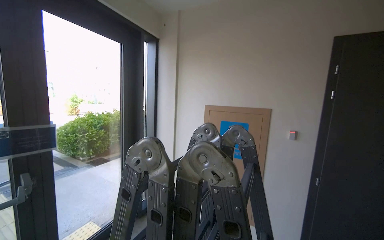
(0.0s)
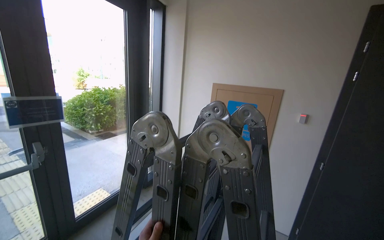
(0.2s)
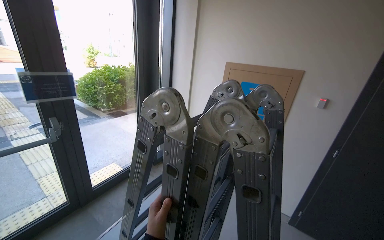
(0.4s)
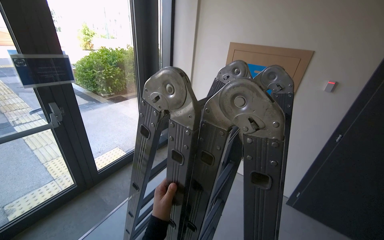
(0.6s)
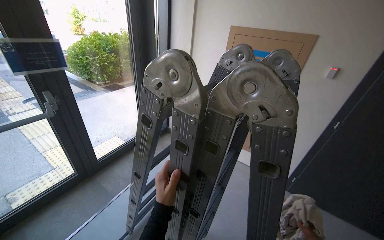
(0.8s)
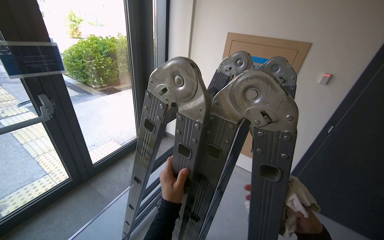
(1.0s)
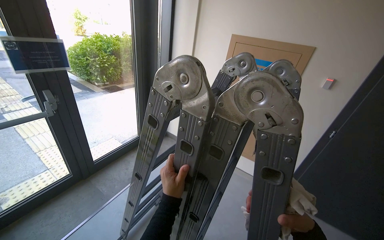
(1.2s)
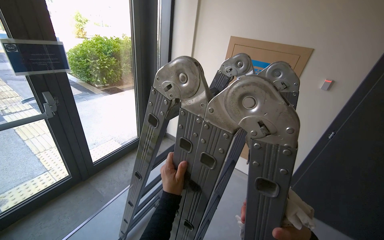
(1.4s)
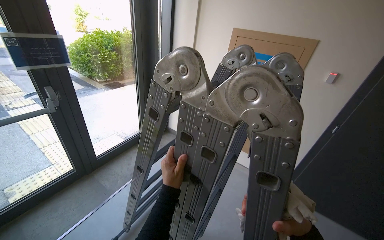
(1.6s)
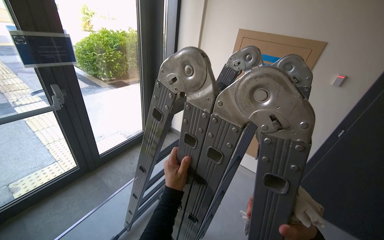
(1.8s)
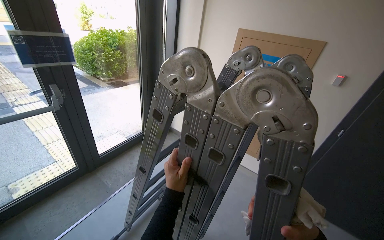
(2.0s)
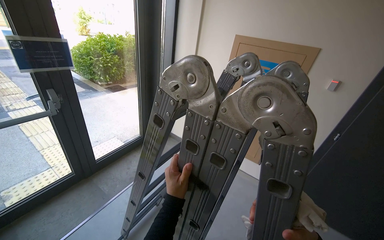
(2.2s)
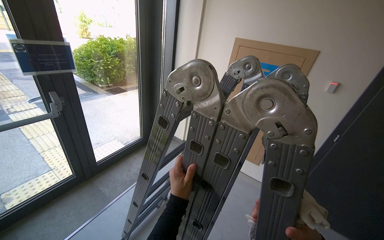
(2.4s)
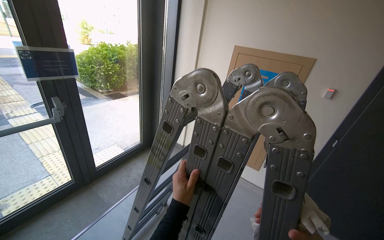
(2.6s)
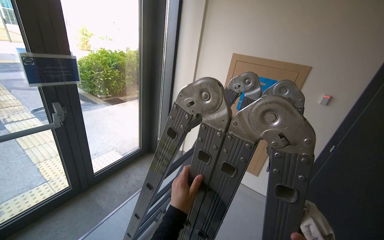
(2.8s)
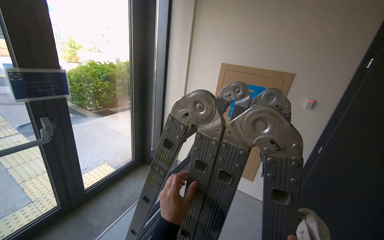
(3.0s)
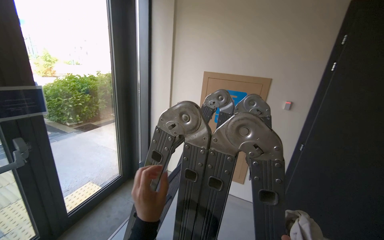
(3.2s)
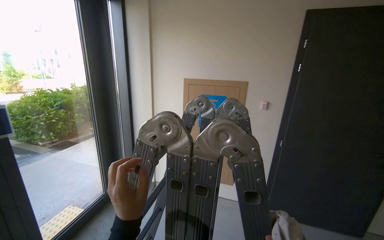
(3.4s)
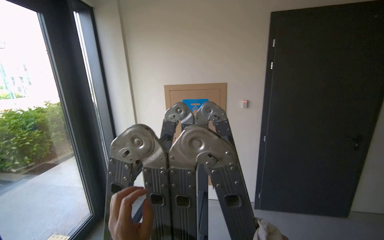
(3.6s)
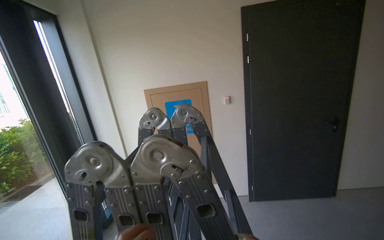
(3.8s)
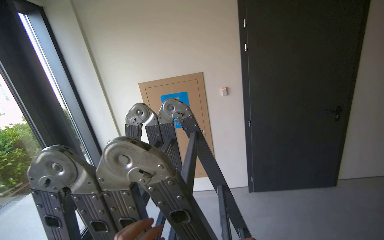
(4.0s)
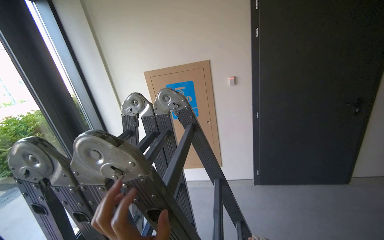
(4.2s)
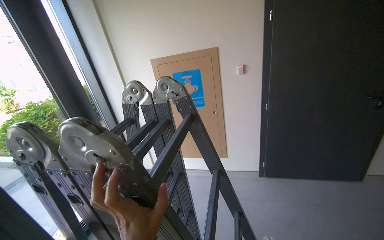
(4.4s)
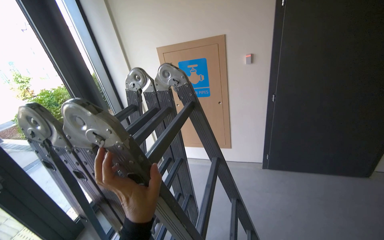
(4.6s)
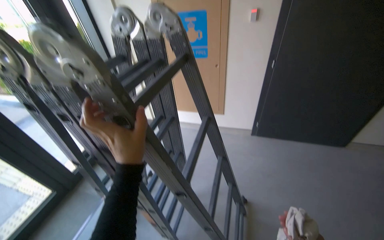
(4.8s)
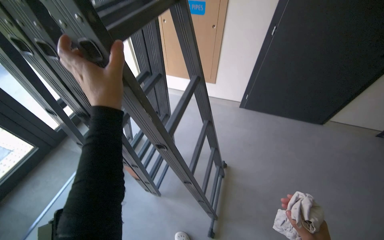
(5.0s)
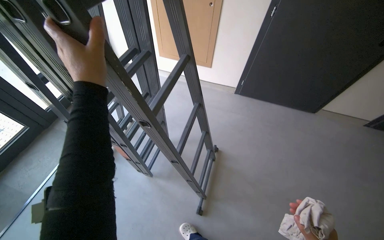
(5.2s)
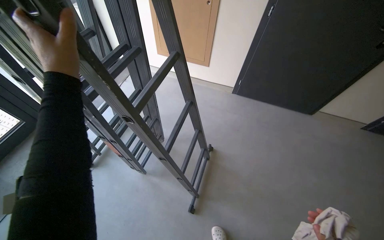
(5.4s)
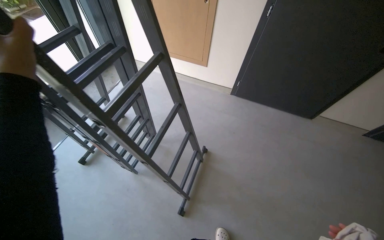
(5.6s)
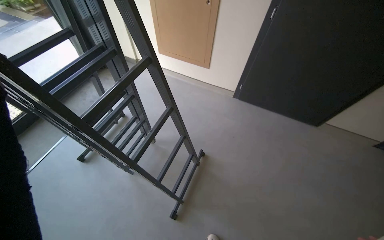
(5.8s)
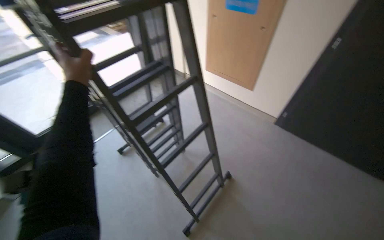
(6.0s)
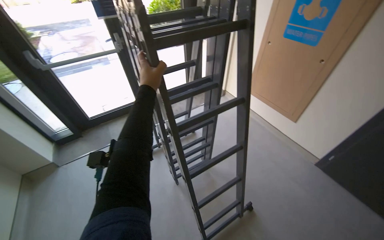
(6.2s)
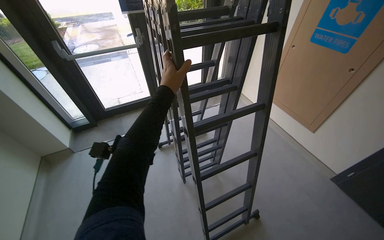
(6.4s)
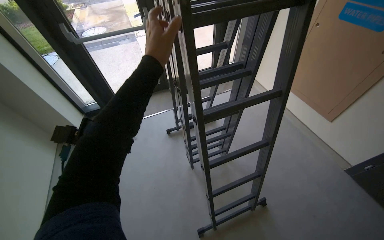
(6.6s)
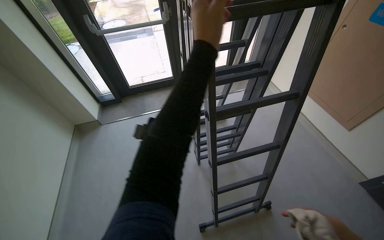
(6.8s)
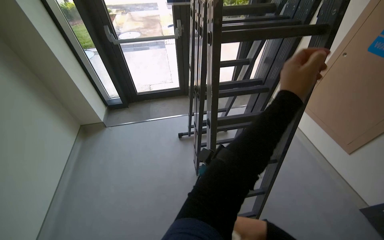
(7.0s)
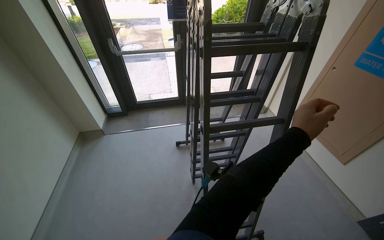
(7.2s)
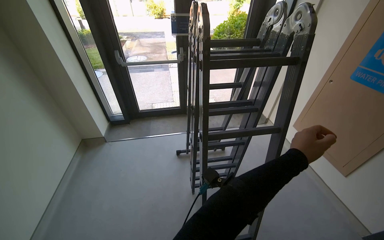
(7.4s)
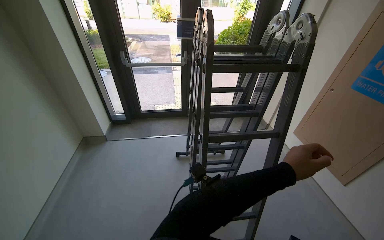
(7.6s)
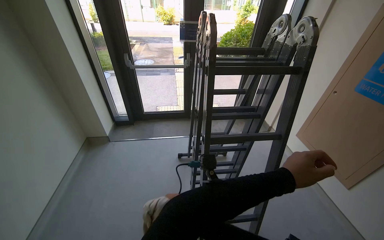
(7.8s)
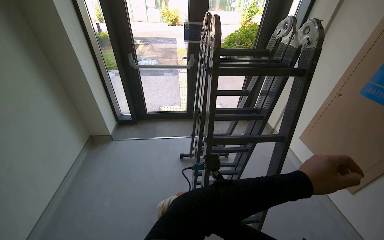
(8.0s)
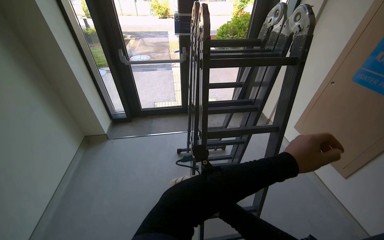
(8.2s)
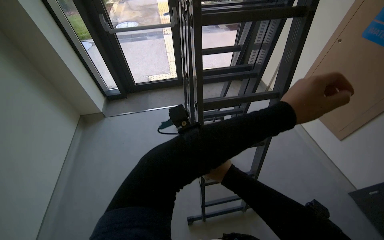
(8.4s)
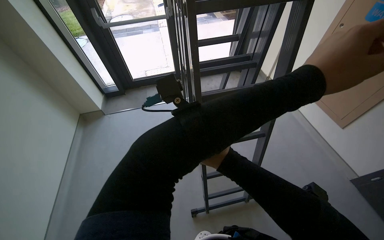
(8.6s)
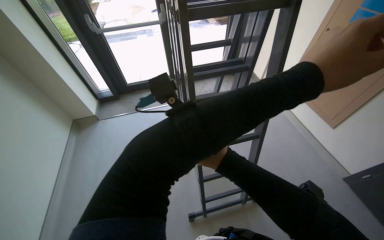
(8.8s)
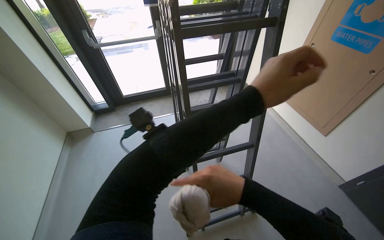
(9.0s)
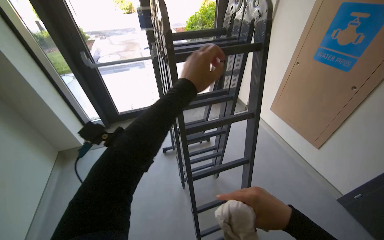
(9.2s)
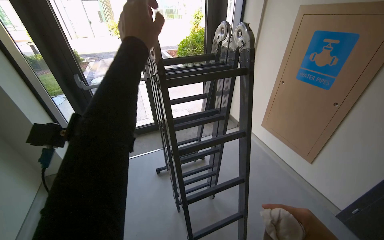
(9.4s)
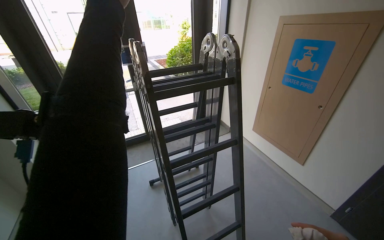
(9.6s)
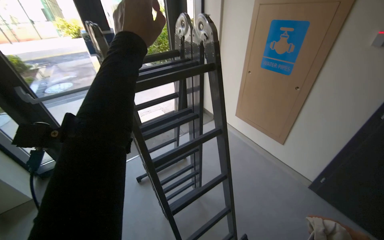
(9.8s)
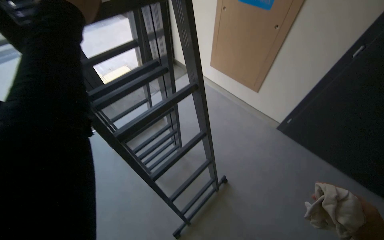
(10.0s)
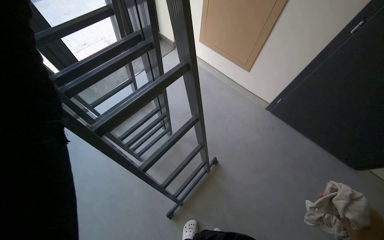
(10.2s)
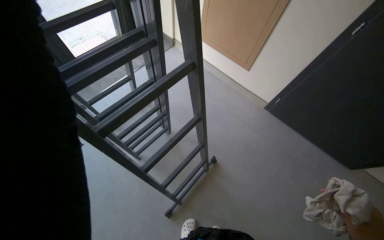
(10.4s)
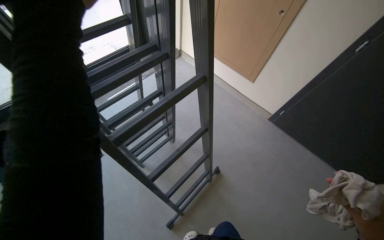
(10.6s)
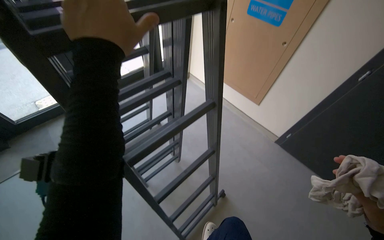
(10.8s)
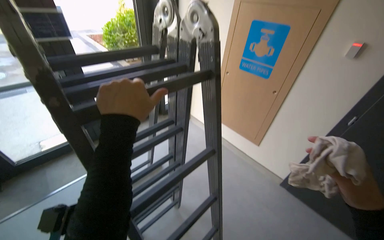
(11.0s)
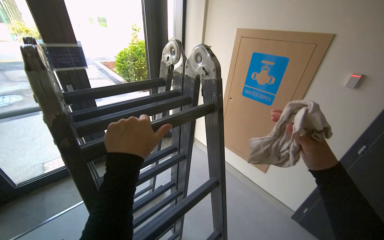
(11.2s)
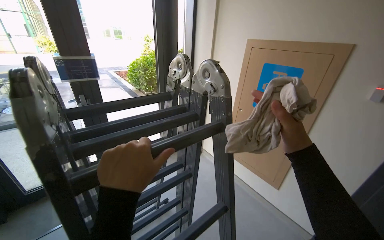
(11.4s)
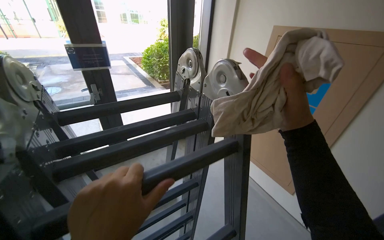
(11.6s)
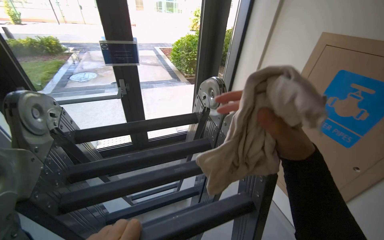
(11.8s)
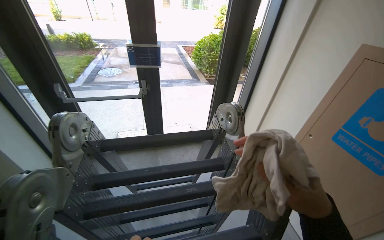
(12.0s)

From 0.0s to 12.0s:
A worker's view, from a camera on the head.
Job: organizing items.
The whole recording: Setting up ladder for work. The worker unfolds and positions a ladder near the window.
From 0.0s to 1.6s: The wearer looks roughly 25 degrees further downward.
From 3.0s to 4.4s: The head rotates approximately 25 degrees to the right.
From 4.4s to 6.0s: The head rotates some 30 degrees to the left. The view tips downward by roughly 30 degrees.
From 6.0s to 7.6s: The head rotates roughly 40 degrees to the left.
From 7.6s to 9.0s: The left hand shifts some 10 cm nearer to the camera and up the picture.
From 9.0s to 10.4s: The wearer looks approximately 35 degrees further to the right. The view tilts about 15 degrees downward.
From 10.4s to 12.0s: The wearer's head swings roughly 35 degrees to the left. The wearer looks about 30 degrees further upward.

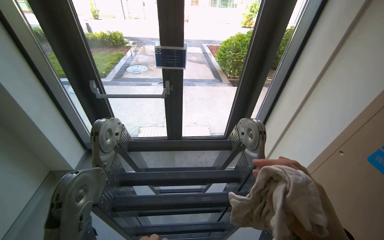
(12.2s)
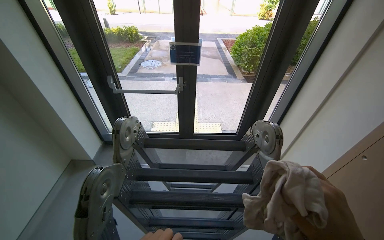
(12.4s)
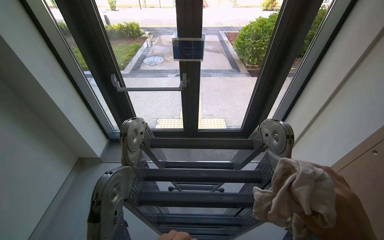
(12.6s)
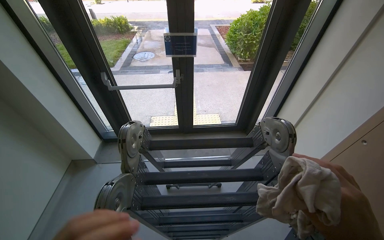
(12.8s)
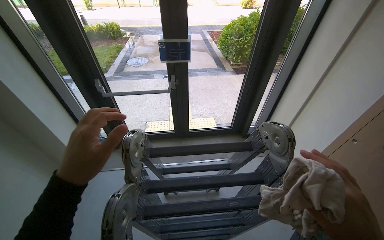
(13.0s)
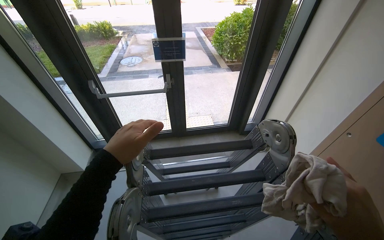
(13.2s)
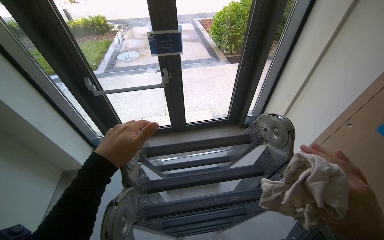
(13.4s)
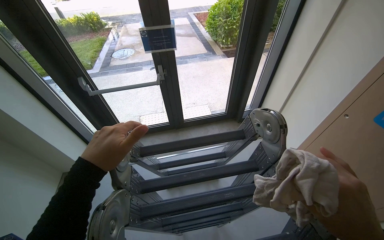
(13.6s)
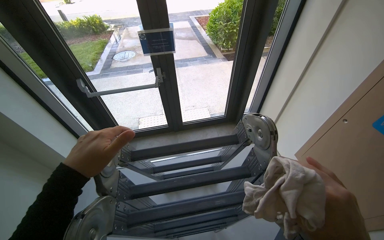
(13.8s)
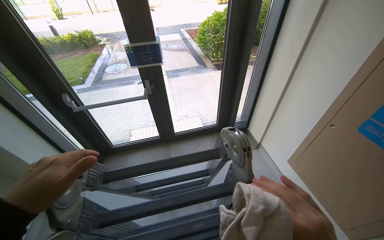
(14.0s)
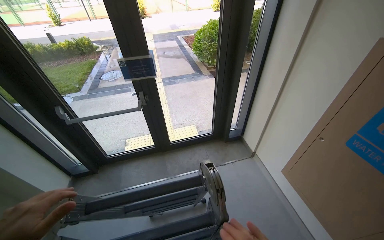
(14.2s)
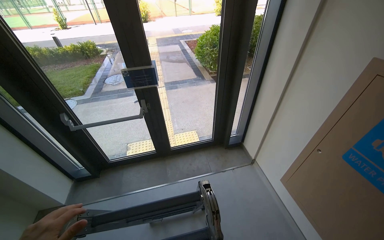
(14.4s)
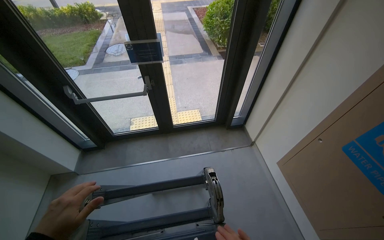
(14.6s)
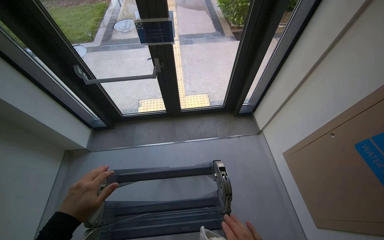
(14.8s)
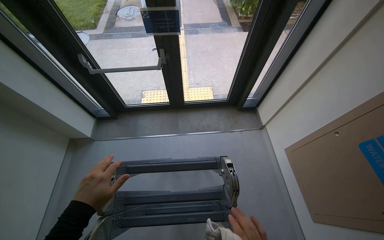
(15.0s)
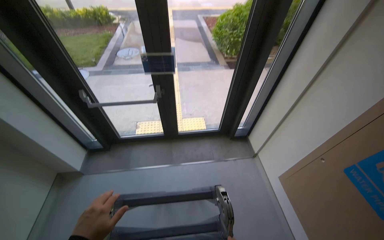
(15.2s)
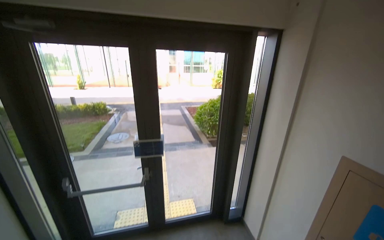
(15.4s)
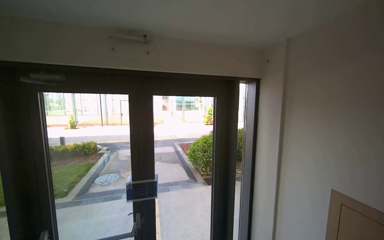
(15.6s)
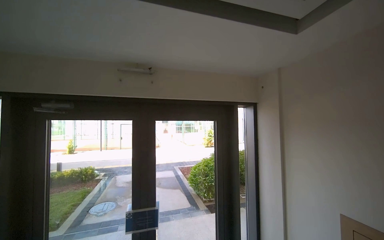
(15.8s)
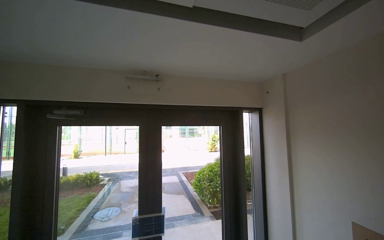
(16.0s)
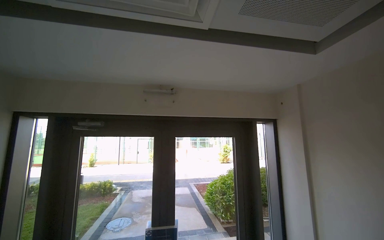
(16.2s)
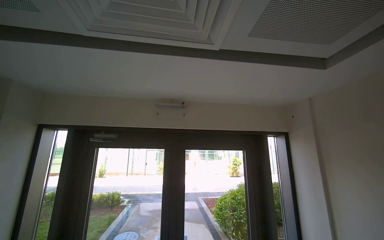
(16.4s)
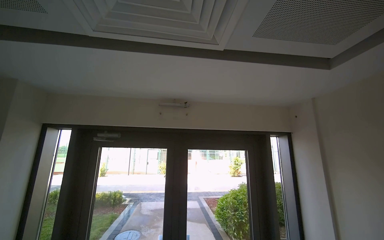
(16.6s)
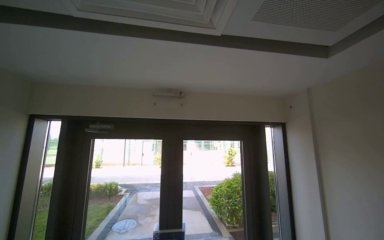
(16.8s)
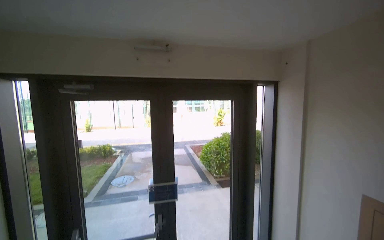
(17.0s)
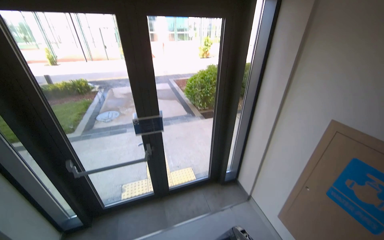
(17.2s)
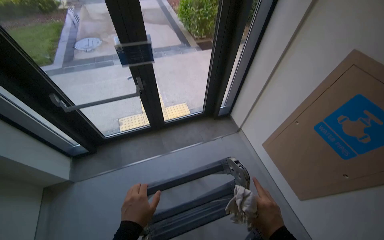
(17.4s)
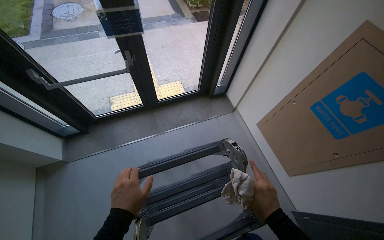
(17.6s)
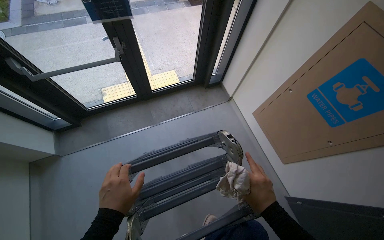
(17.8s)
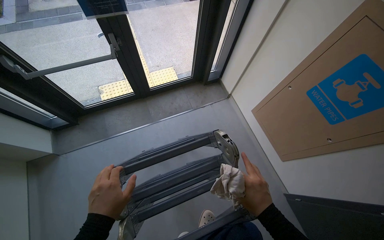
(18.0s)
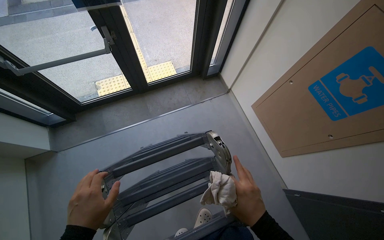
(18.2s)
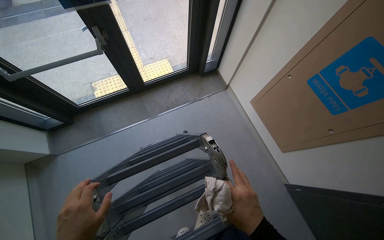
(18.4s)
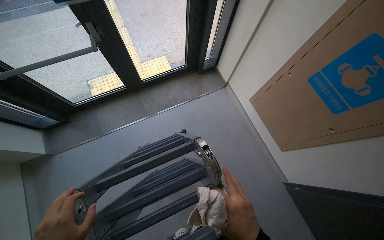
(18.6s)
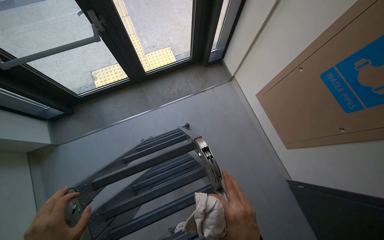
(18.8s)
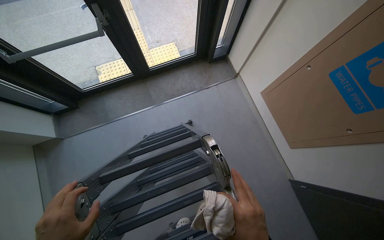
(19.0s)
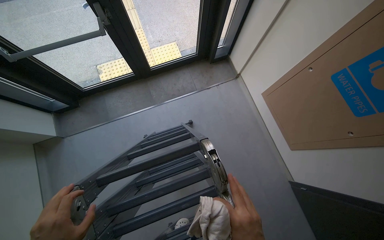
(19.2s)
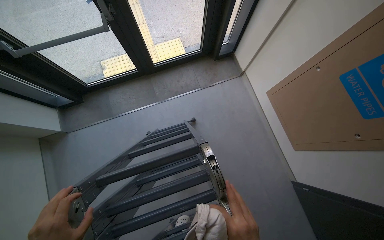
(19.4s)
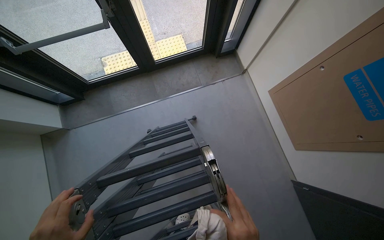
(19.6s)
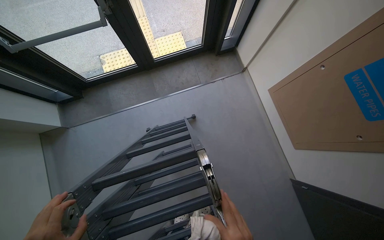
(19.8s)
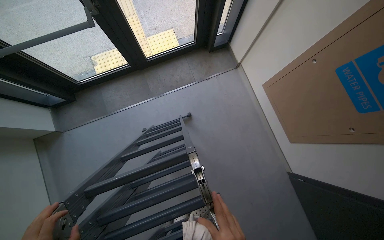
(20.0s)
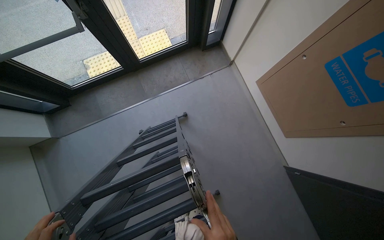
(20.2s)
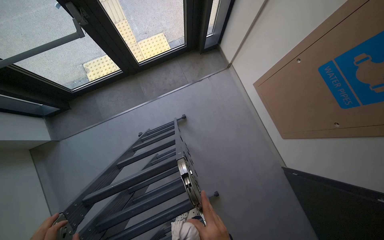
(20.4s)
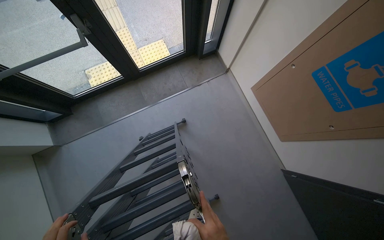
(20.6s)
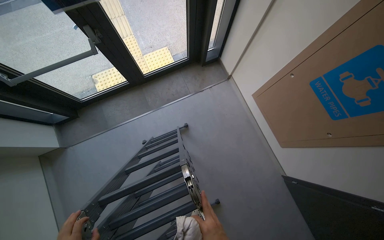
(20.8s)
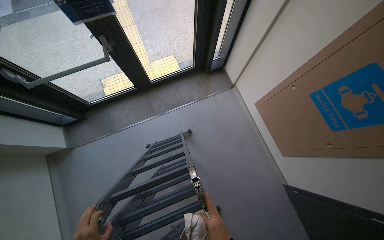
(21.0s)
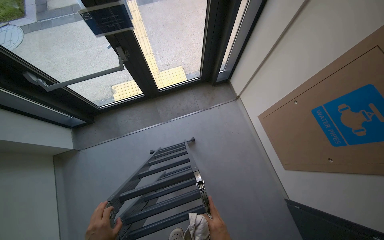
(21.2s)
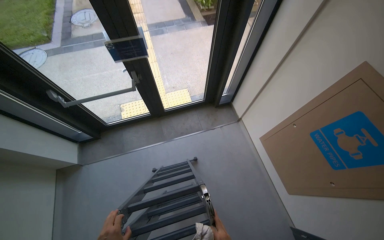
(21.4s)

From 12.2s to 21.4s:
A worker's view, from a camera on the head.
Job: organizing items.
The whole recording: Setting up ladder for work. The worker unfolds and positions a ladder near the window.
From 15.2s to 16.8s: The view tips upward by some 60 degrees.
From 16.8s to 18.4s: The camera travels roughly 40 cm. The wearer looks roughly 80 degrees further downward.
From 19.8s to 21.4s: The view tilts about 15 degrees upward.
